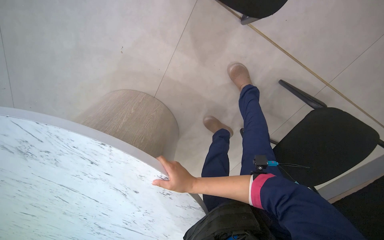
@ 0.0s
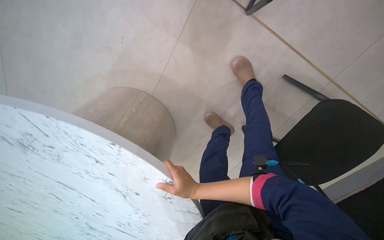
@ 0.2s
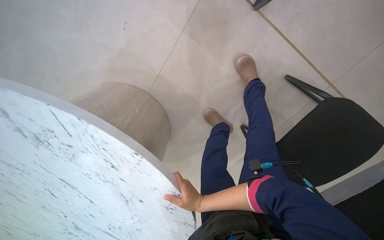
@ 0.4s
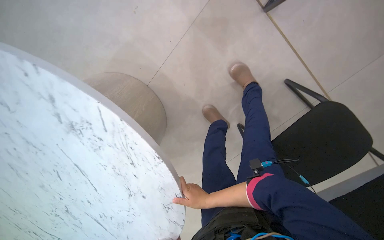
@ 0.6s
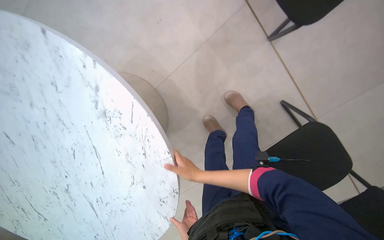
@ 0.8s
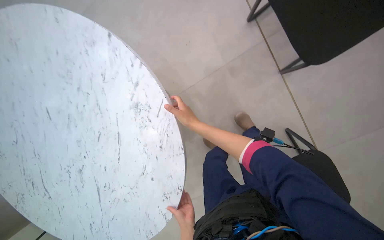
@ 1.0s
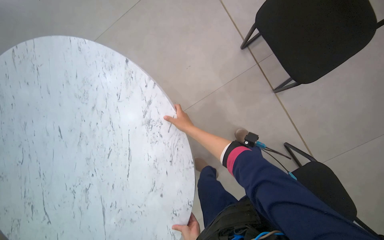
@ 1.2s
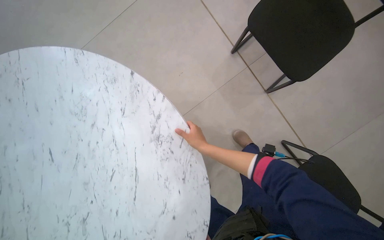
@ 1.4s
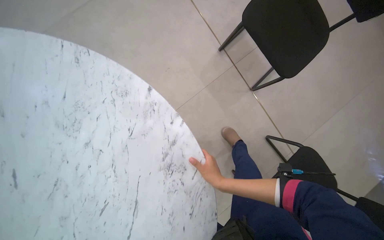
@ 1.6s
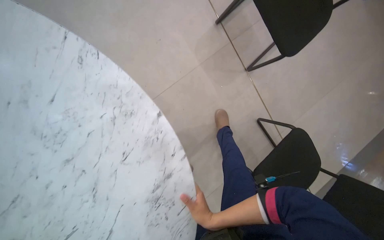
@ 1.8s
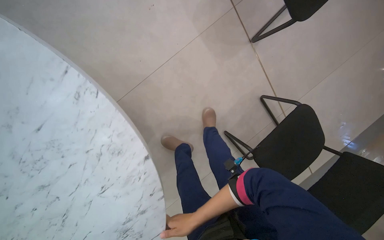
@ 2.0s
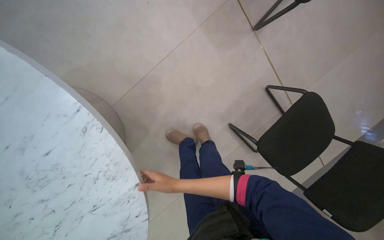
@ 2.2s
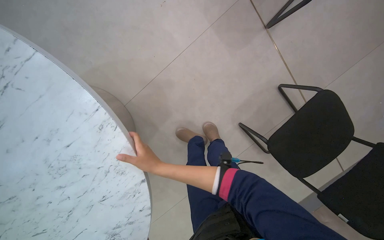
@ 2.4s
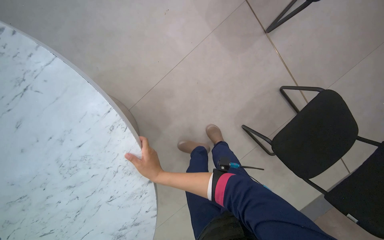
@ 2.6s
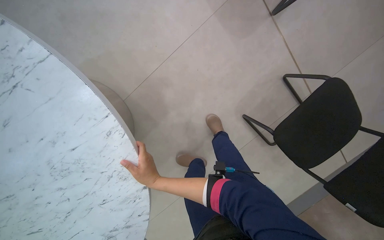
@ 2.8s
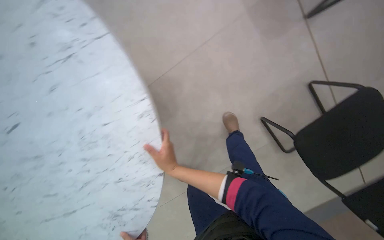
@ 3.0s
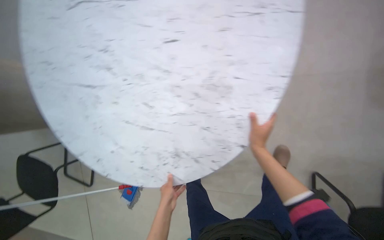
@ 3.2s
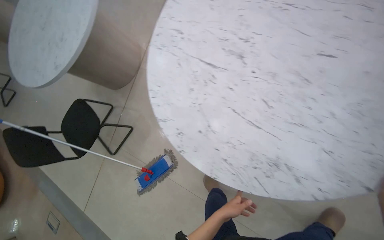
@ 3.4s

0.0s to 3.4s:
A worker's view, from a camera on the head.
Job: organizing items.
The whole recording: Rearranging lounge furniture. The worker moves tables and chairs in the lounge area.
0.0s to 1.6s: The right hand reaches about 20 cm up the picture, then returns.
1.6s to 3.4s: The wearer's head swings approximately 105 degrees to the left.

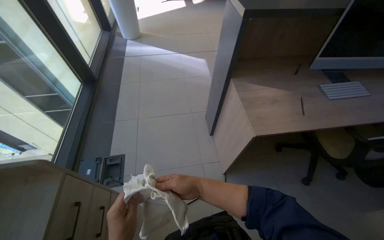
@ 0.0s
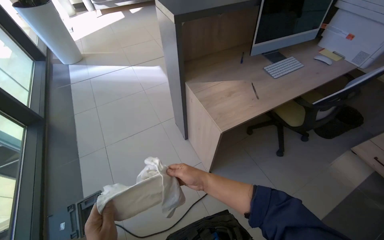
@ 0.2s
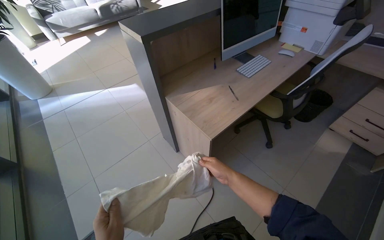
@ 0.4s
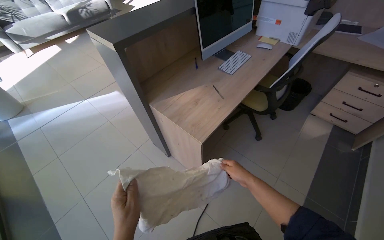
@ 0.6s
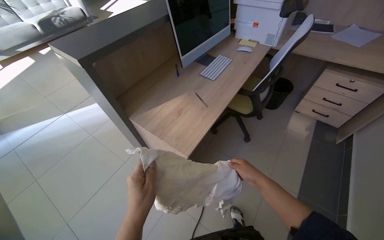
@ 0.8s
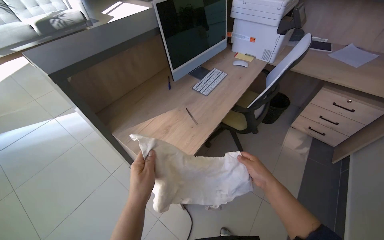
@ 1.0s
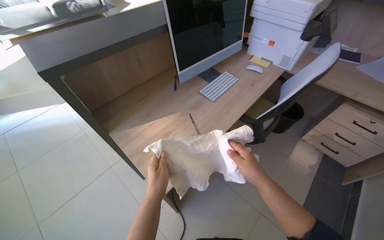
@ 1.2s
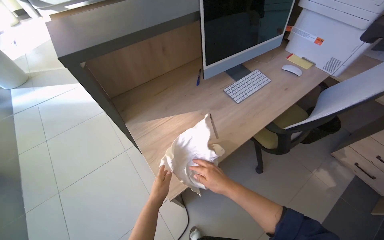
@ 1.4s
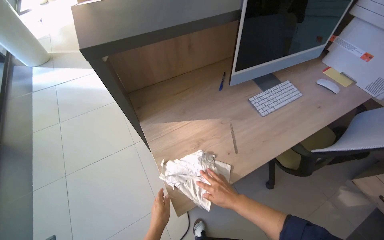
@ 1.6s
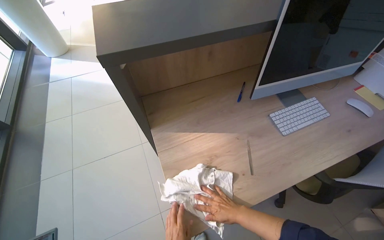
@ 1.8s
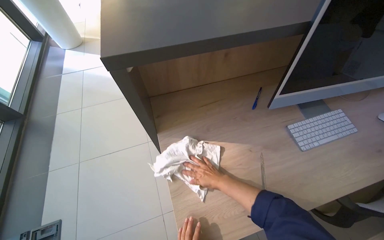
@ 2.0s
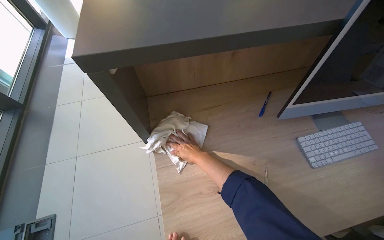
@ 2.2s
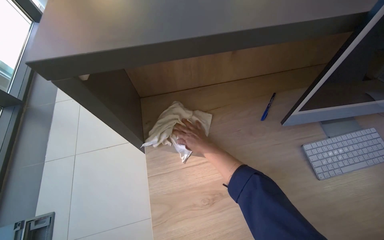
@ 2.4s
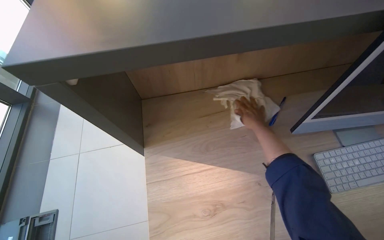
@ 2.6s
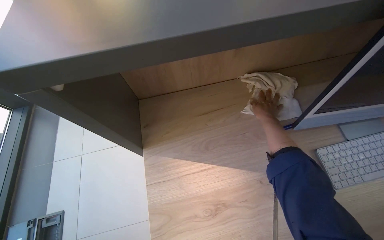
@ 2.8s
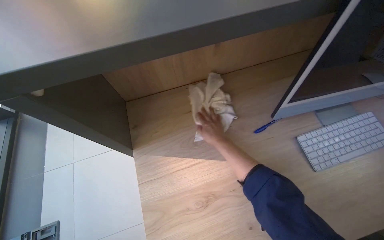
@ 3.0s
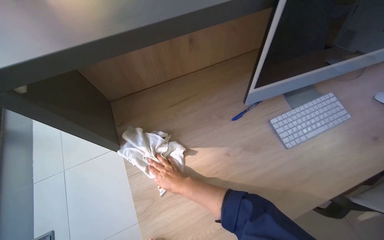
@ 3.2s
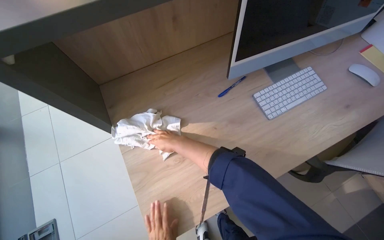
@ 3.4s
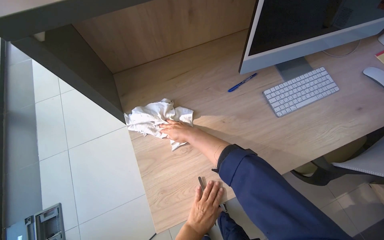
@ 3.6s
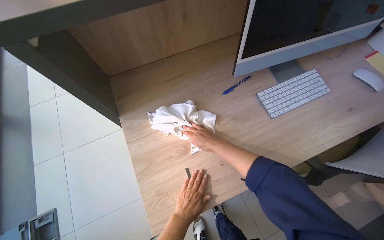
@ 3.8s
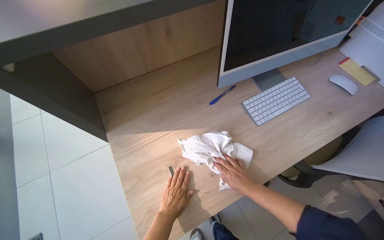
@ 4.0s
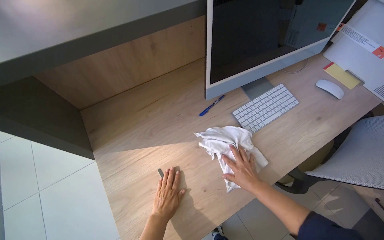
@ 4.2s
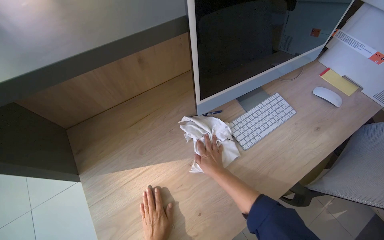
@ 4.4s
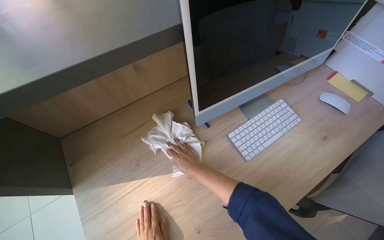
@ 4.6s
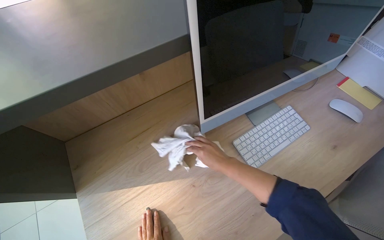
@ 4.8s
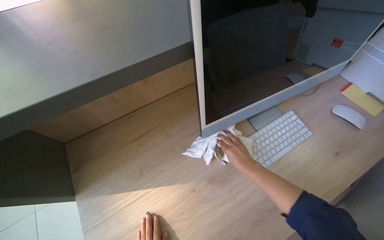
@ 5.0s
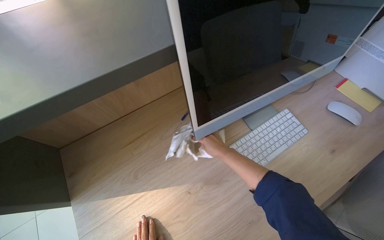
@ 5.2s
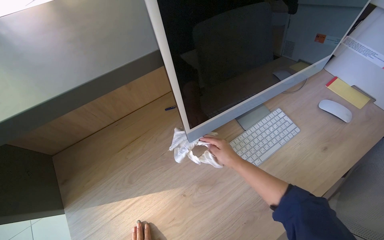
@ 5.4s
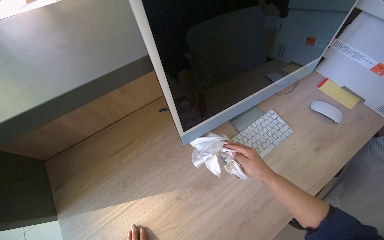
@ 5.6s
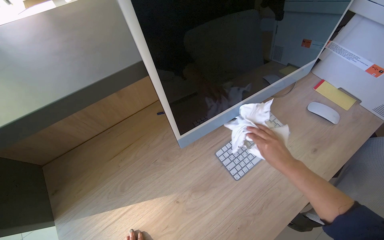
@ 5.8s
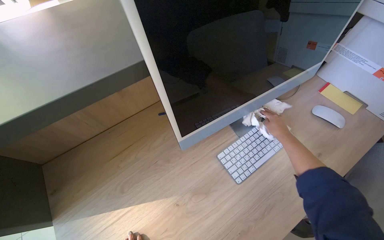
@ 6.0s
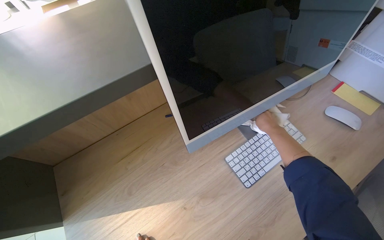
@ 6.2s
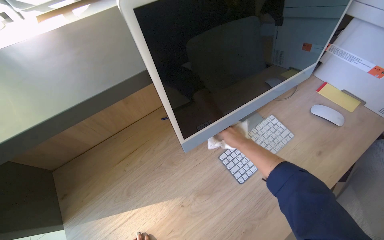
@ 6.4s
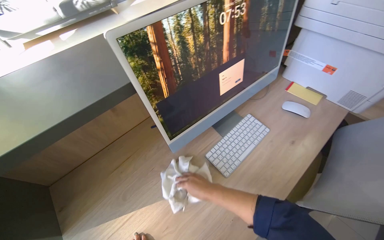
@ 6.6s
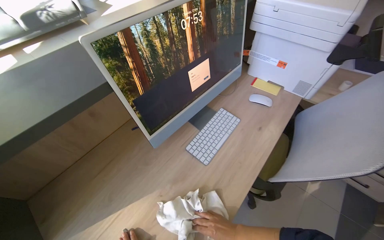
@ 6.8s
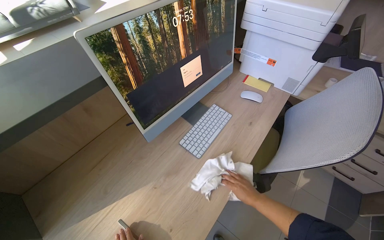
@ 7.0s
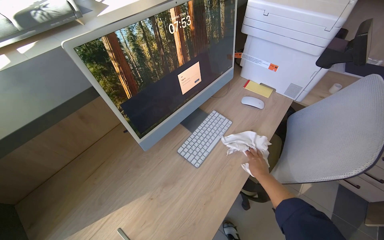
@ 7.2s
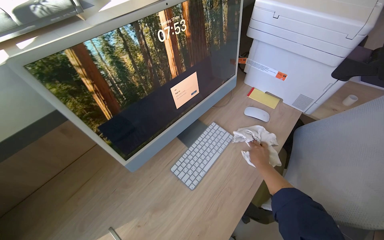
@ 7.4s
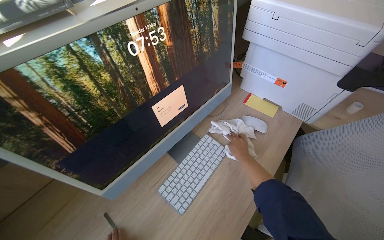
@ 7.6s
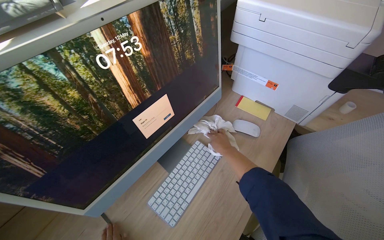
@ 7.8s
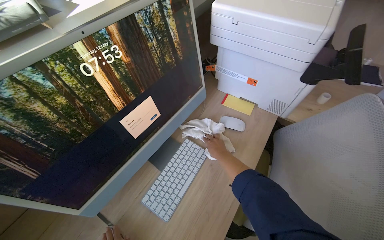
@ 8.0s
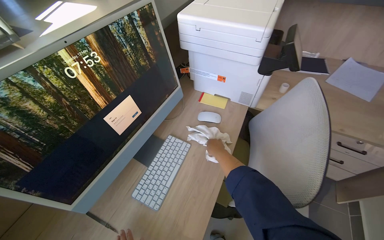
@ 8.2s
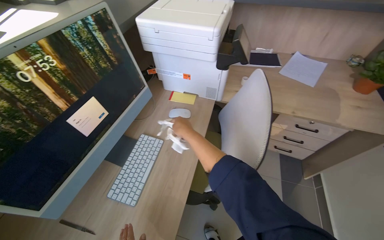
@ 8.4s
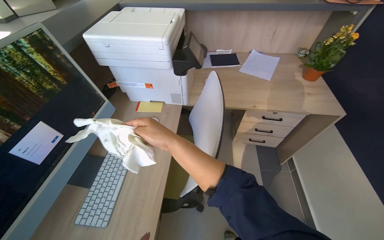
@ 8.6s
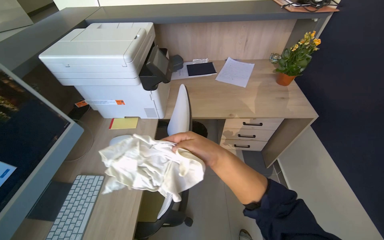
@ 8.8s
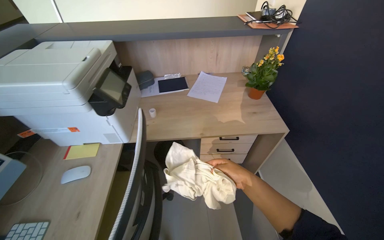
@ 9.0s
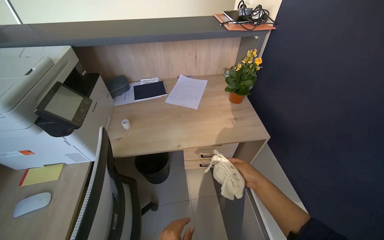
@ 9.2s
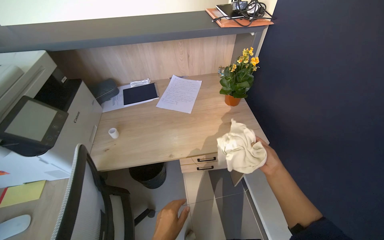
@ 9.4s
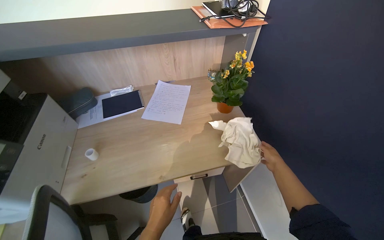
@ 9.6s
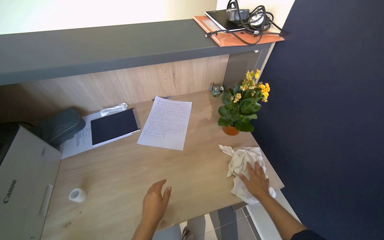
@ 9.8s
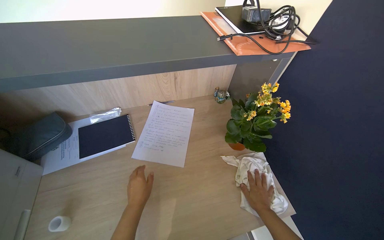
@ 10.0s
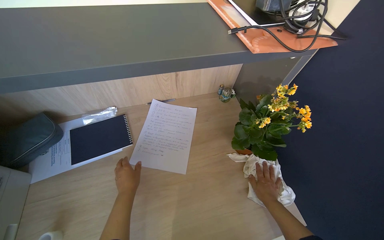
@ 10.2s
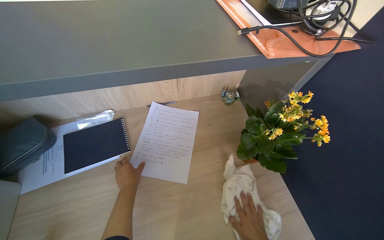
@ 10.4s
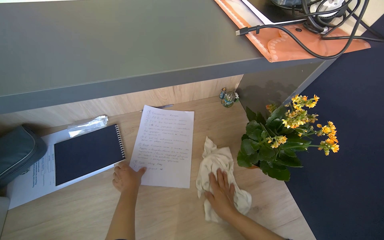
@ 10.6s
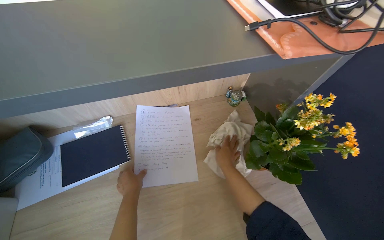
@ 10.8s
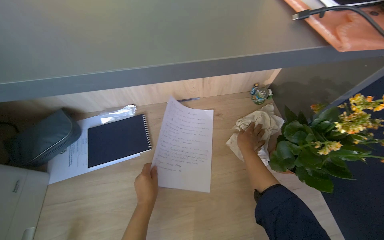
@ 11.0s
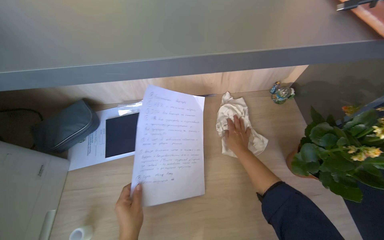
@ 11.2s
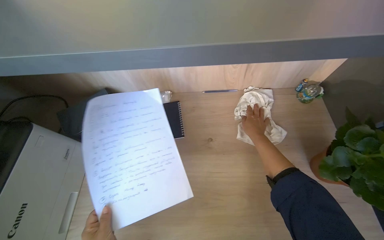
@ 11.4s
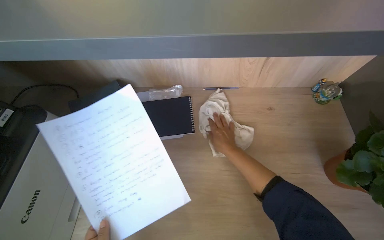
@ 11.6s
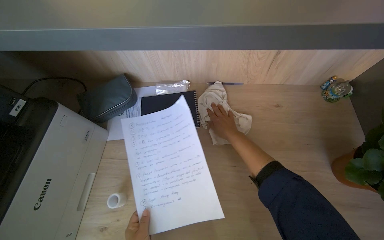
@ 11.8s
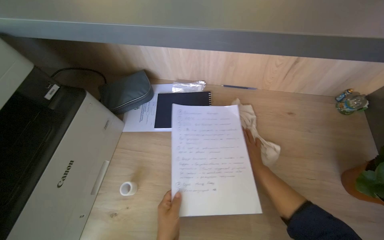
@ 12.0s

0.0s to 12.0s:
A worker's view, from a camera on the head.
Job: wiping surfaces.
The whole recording: Wiping office desk and equipment. The worker wipes the office desk surface, including around the computer, printer, and other equipment.
0.0s to 1.6s: The camera travels about 50 cm. The head rotates some 20 degrees to the right.
1.6s to 3.0s: The right hand moves up the picture, approximately 40 cm.
3.0s to 4.4s: The right hand swings left and right, some 25 cm each way, with 2 reversals.
4.4s to 6.0s: The right hand travels to the right and up the picture by about 35 cm.
6.0s to 7.6s: The right hand goes down the picture and returns, some 40 cm each way.
7.6s to 9.0s: The head travels approximately 50 cm. The wearer's head swings about 45 degrees to the right.
9.0s to 10.4s: The camera travels some 70 cm.
10.4s to 12.0s: The wearer looks about 25 degrees further to the left. The right hand is displaced up the picture by about 25 cm.

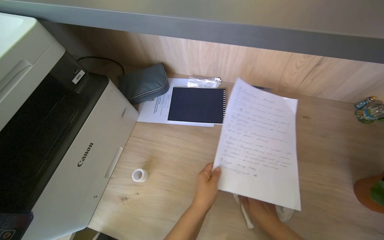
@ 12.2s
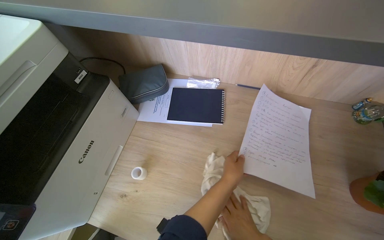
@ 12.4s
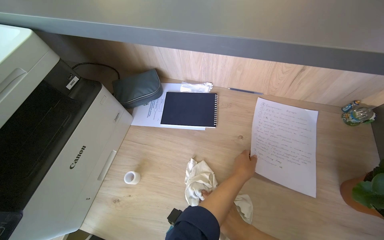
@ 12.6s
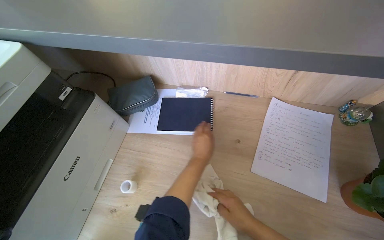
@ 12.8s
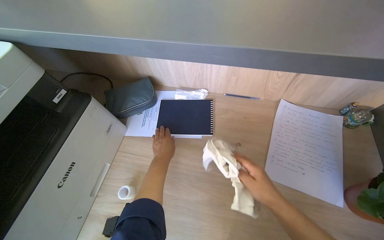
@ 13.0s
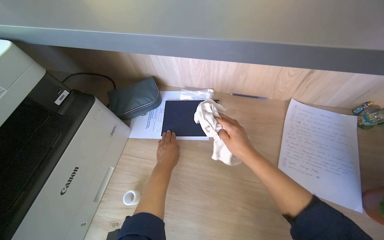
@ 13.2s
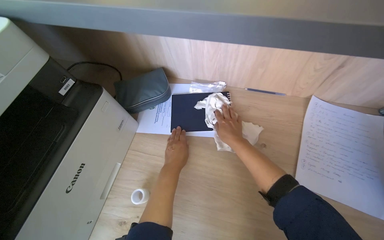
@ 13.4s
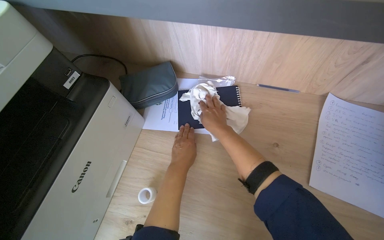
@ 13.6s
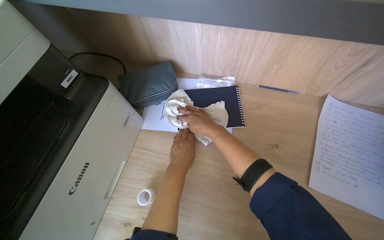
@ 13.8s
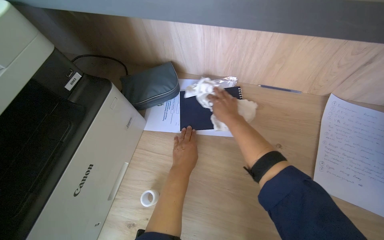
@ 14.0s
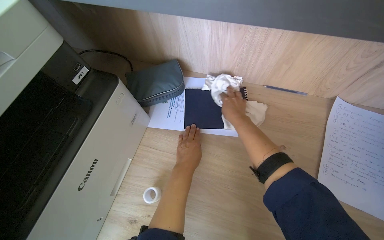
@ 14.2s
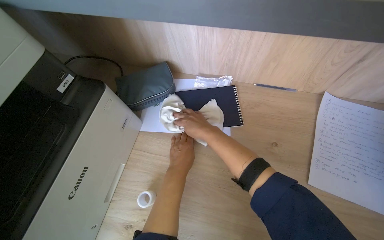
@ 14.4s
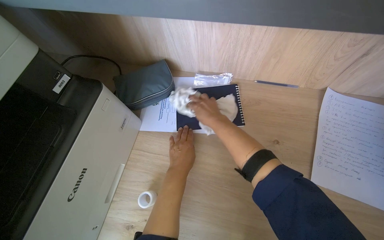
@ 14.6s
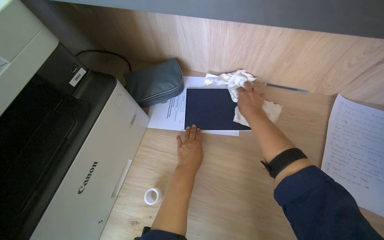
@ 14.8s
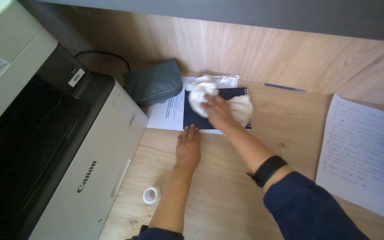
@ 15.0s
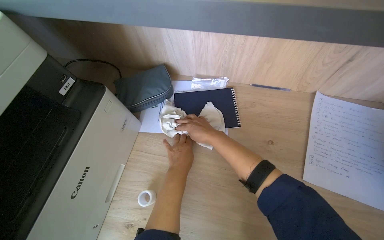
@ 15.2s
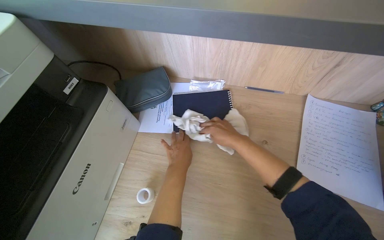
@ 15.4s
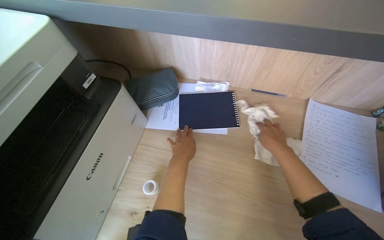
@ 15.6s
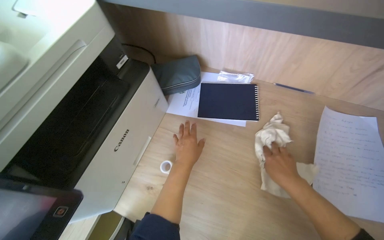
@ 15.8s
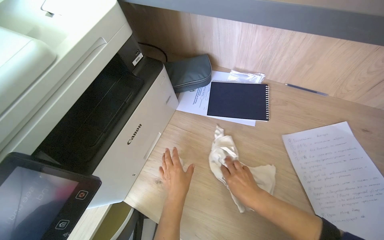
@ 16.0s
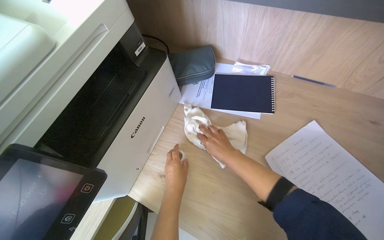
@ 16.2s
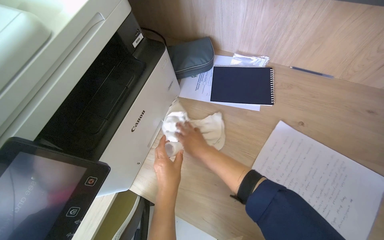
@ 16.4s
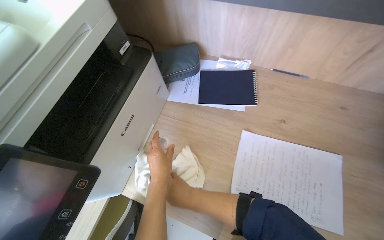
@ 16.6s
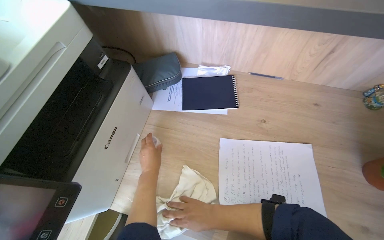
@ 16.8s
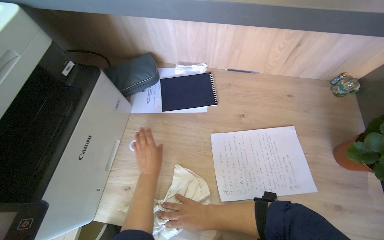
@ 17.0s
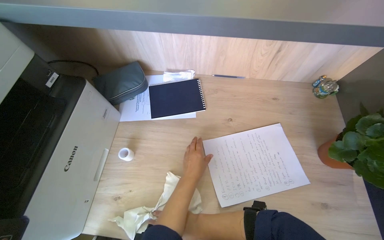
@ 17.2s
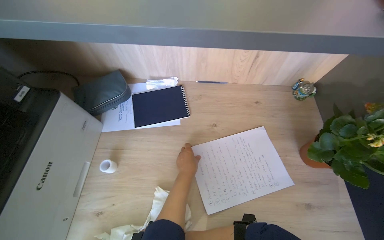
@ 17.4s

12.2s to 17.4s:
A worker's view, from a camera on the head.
Job: wiping surfaces.
The whole recording: Wiping office desk and equipment. The worker wipes the office desk surface, including around the computer, printer, and other equipment.
12.2s to 14.0s: The left hand is displaced farther from the camera and up the picture by about 20 cm, and goes to the right and returns, roughly 15 cm each way.
14.0s to 15.6s: The right hand shifts roughly 15 cm to the right and down the picture.
15.6s to 17.4s: The left hand heads down the picture, covering some 10 cm, and goes to the left and returns, some 10 cm each way.
